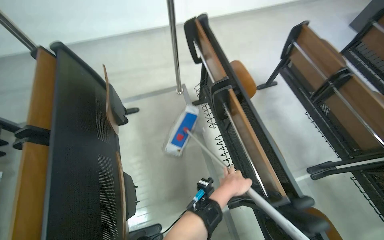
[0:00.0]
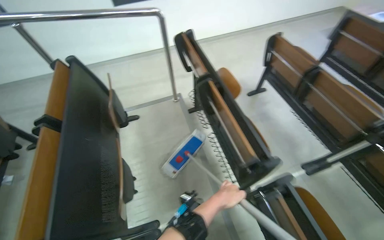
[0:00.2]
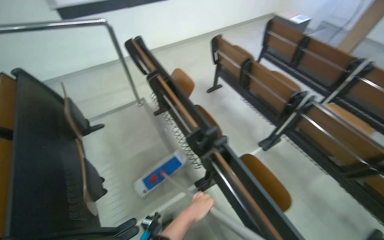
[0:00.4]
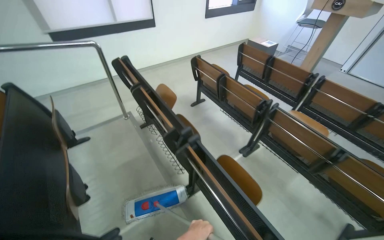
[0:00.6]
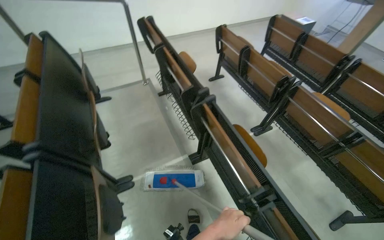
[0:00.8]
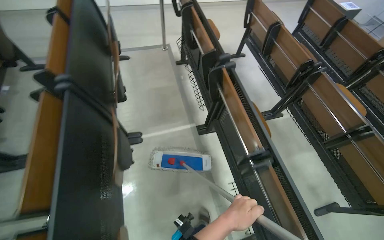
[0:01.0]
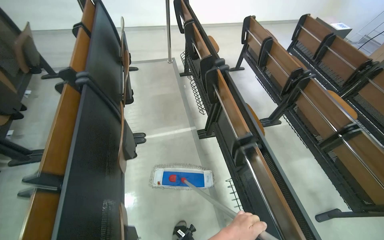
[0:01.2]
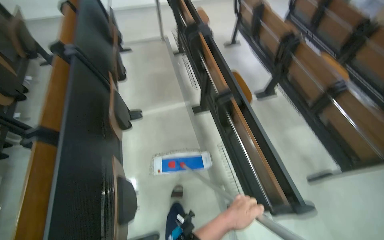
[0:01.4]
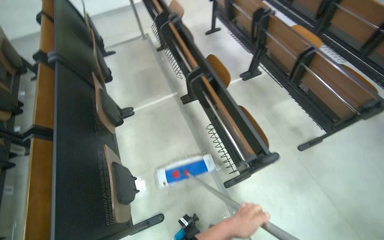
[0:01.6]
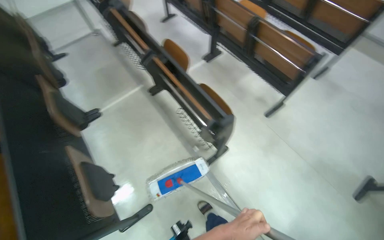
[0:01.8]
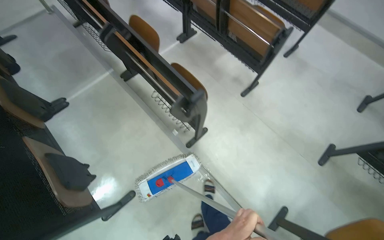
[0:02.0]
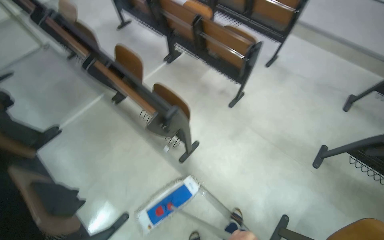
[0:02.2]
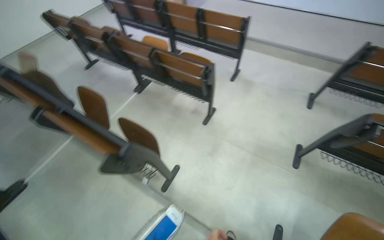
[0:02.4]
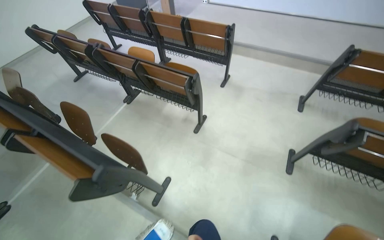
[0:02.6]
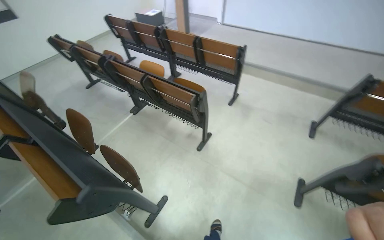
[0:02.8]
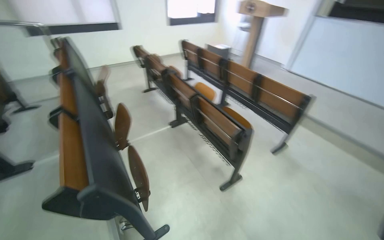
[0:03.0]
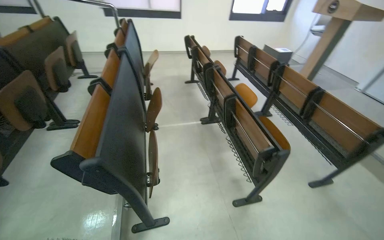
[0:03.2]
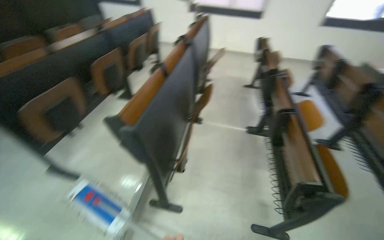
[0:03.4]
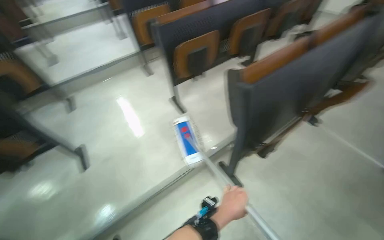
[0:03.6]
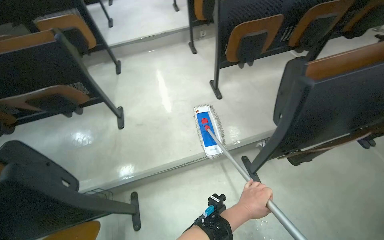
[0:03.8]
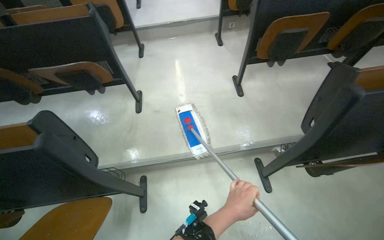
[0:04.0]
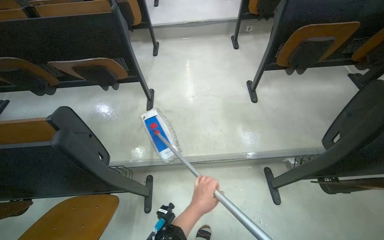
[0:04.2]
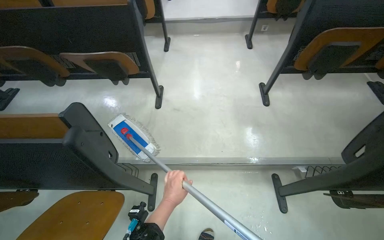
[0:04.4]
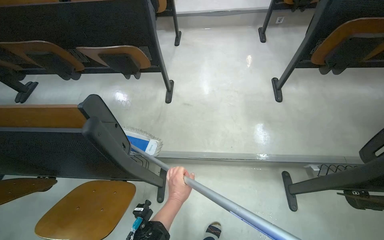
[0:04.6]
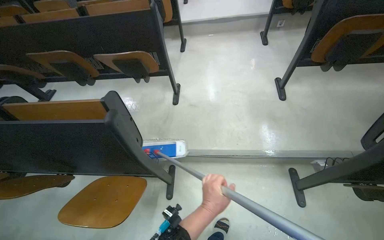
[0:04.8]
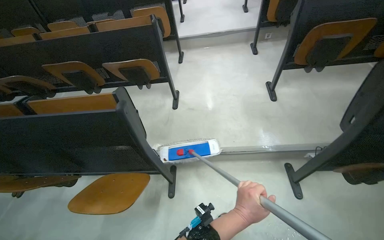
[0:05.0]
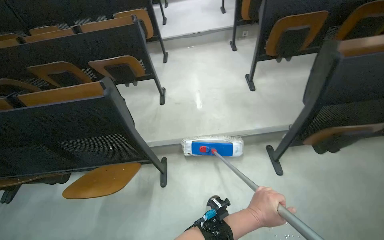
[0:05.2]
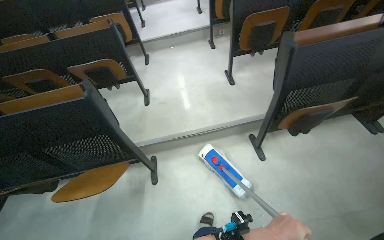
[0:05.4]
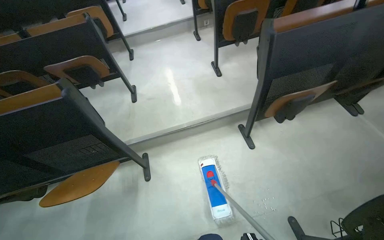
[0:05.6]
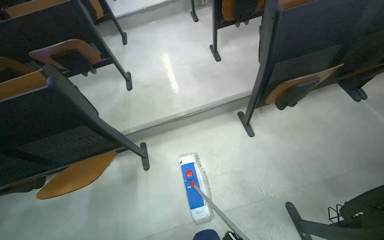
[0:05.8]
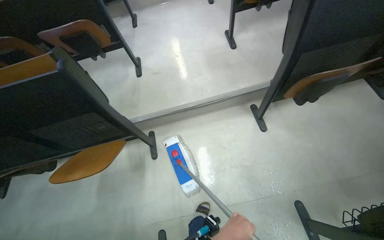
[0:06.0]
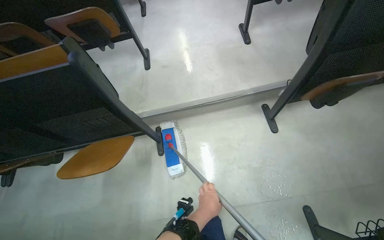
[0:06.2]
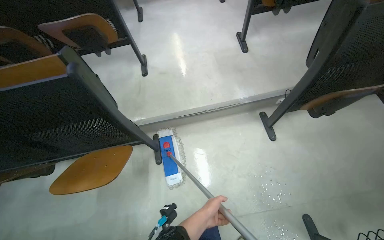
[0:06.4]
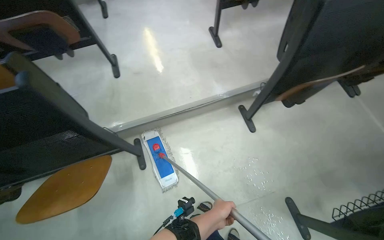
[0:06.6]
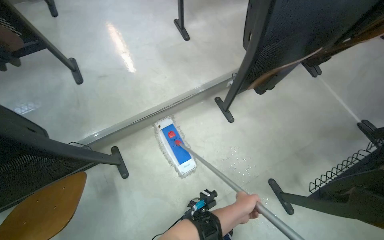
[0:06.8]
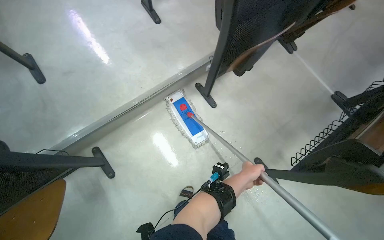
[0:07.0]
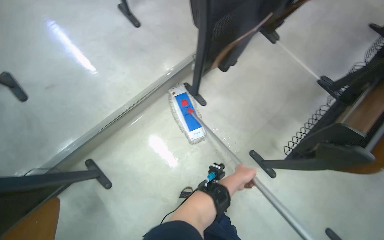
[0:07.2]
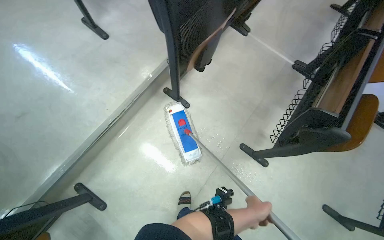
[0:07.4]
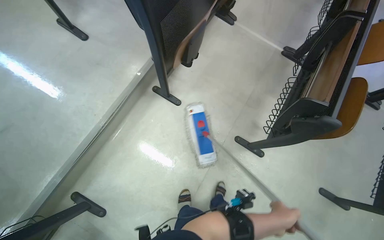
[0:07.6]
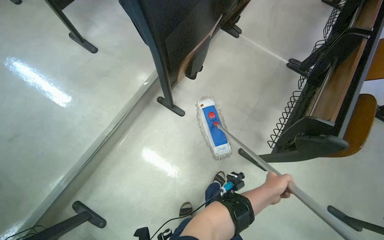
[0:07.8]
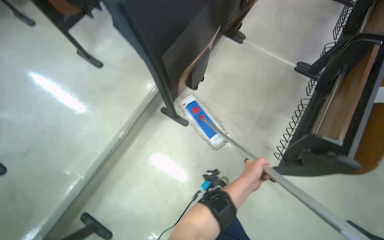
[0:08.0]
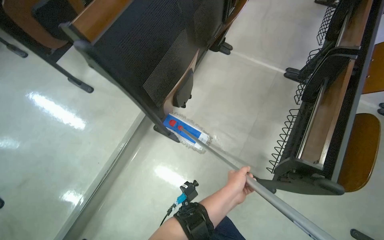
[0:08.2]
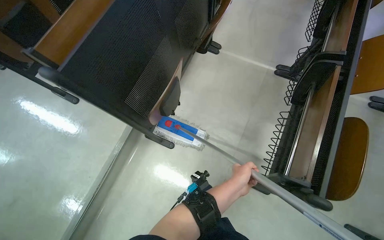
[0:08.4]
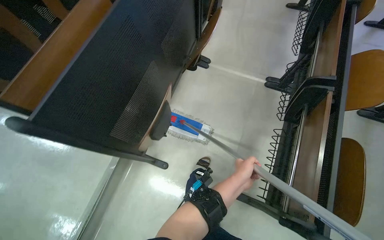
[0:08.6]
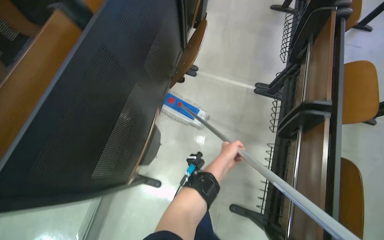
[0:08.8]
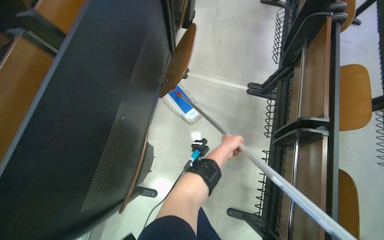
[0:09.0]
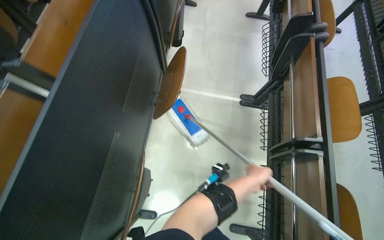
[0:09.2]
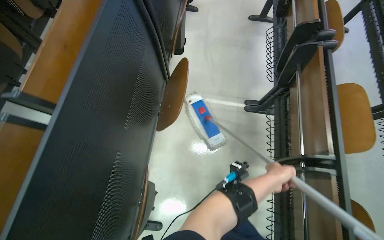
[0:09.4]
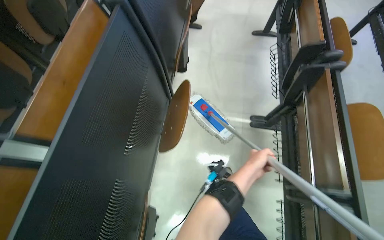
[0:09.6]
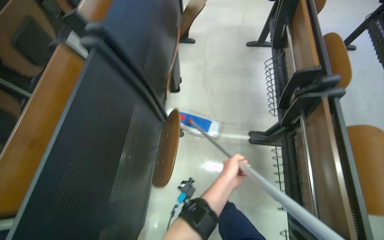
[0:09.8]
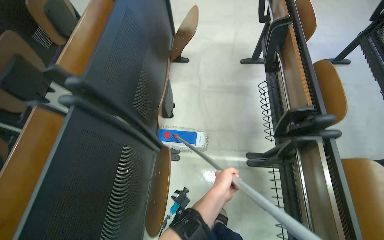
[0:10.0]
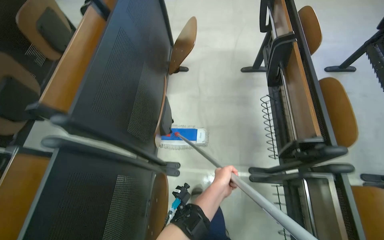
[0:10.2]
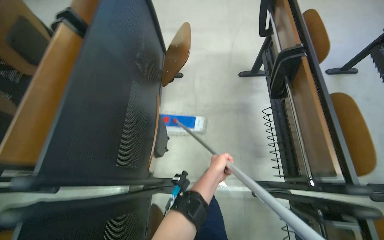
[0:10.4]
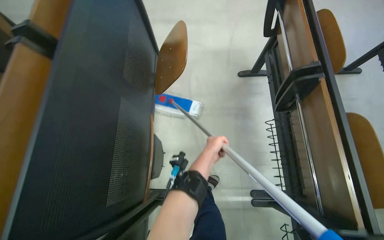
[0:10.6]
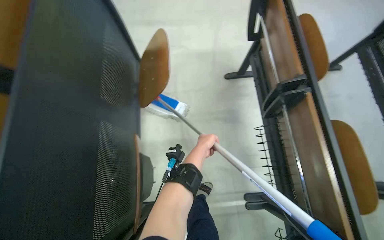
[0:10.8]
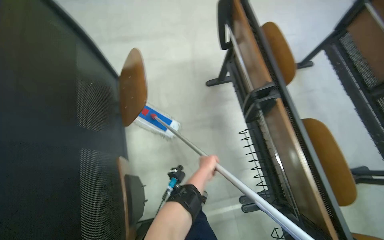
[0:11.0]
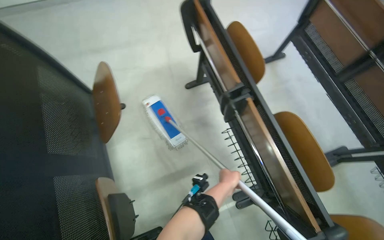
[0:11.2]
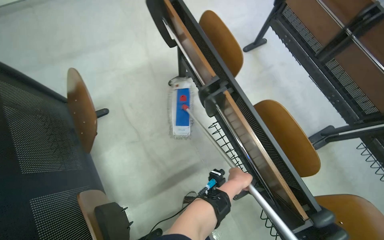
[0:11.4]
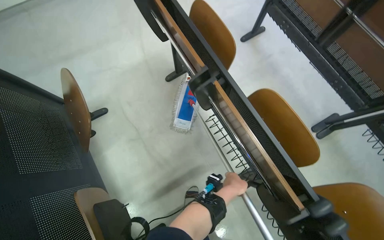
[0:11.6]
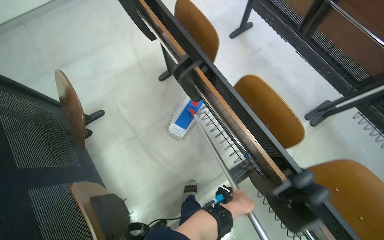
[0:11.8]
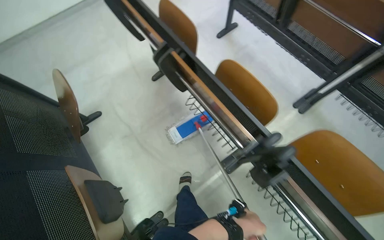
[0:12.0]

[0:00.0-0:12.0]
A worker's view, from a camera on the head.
Job: mopping floor.
The whole recording: Mopping lecture hall floor. The worker mops the floor in the lecture hall, moving the mop between rows of seats.
0:00.0 to 0:01.6: The camera is carried roughly 1.5 m.
0:01.6 to 0:03.0: The wearer moves approximately 60 cm. The view tilts about 25 degrees upward.
0:03.0 to 0:04.4: The wearer looks approximately 95 degrees further to the left.
0:04.4 to 0:06.0: The camera travels some 40 cm.
0:06.0 to 0:07.6: The head turns to the right by roughly 50 degrees. The view tilts some 15 degrees downward.
0:07.6 to 0:09.0: The wearer moves some 70 cm.
0:09.0 to 0:10.4: The camera is carried some 80 cm.
0:10.4 to 0:12.0: The wearer's head swings about 40 degrees to the right.

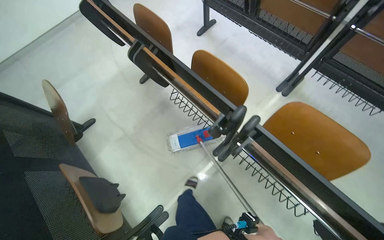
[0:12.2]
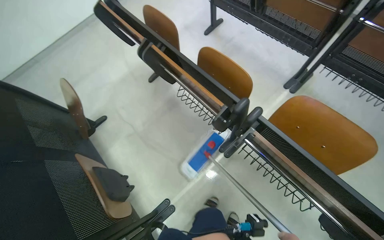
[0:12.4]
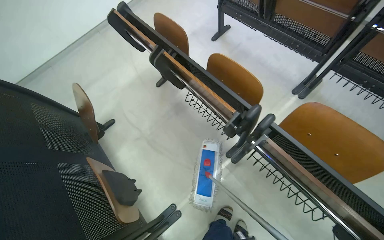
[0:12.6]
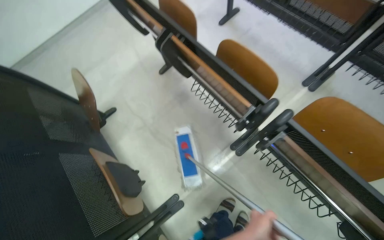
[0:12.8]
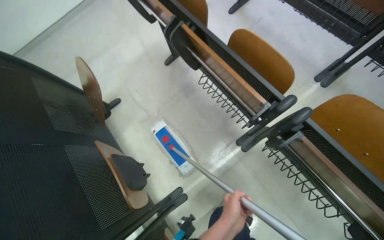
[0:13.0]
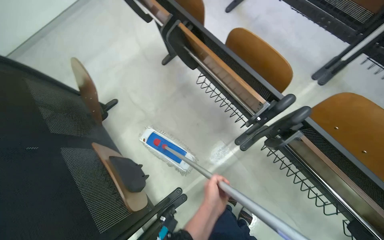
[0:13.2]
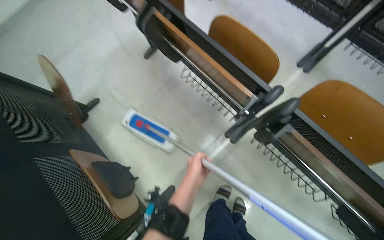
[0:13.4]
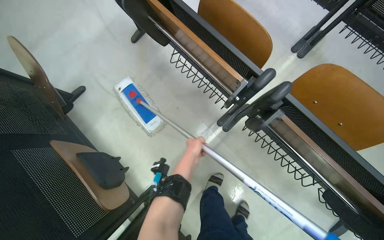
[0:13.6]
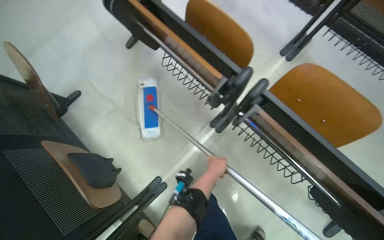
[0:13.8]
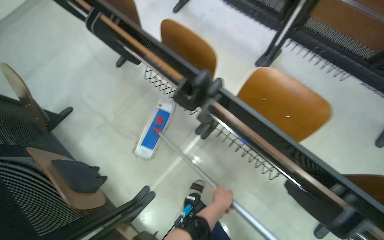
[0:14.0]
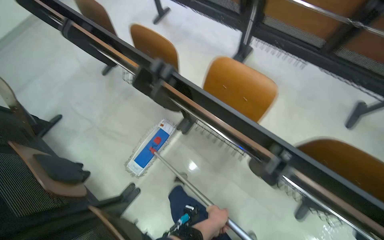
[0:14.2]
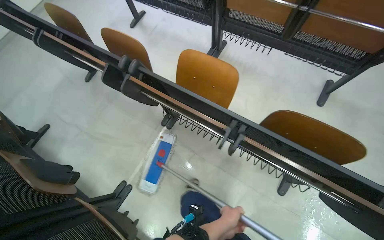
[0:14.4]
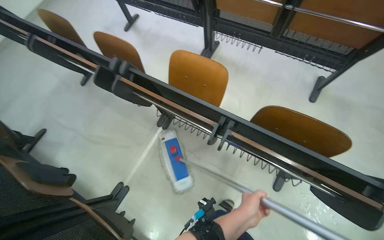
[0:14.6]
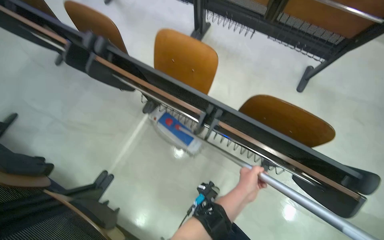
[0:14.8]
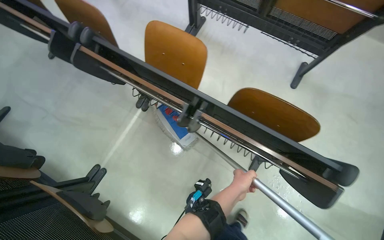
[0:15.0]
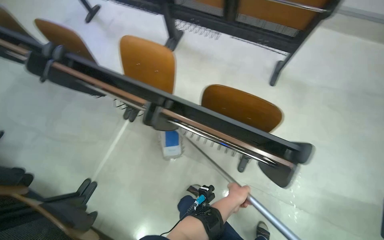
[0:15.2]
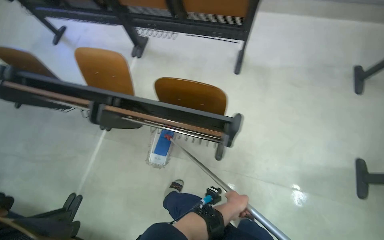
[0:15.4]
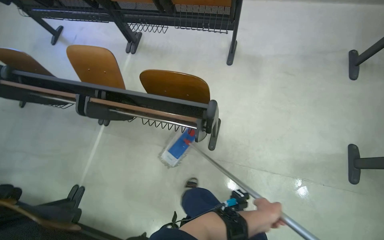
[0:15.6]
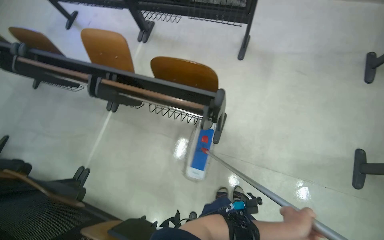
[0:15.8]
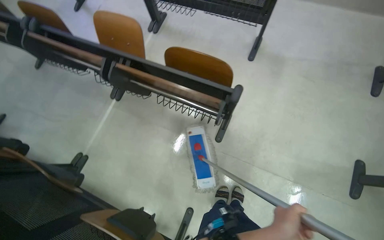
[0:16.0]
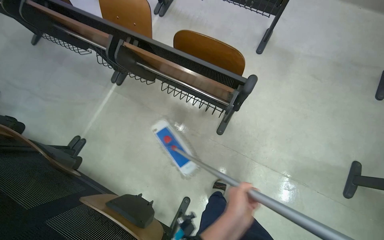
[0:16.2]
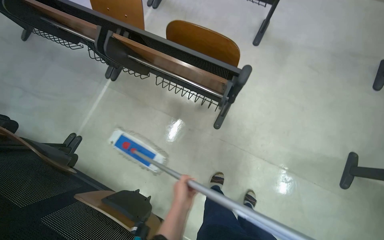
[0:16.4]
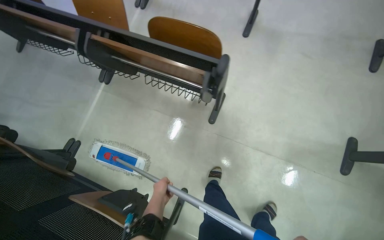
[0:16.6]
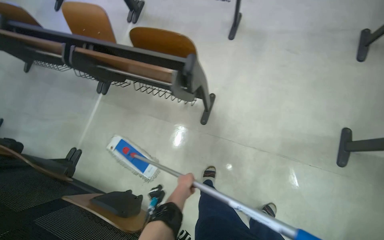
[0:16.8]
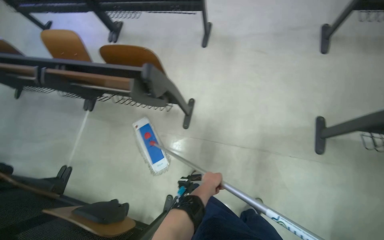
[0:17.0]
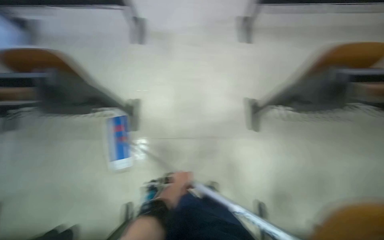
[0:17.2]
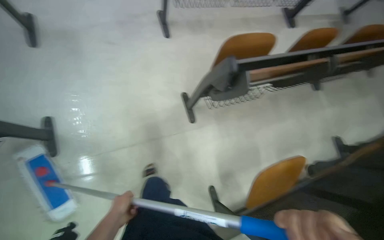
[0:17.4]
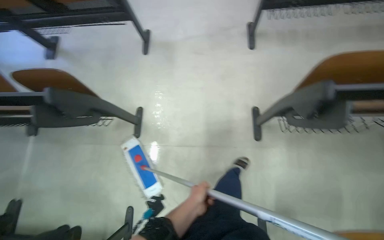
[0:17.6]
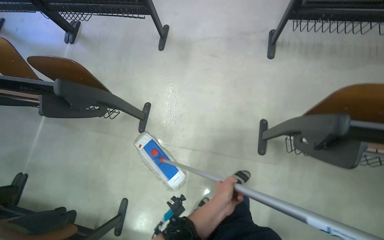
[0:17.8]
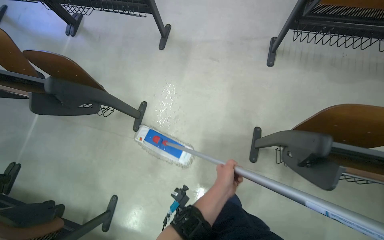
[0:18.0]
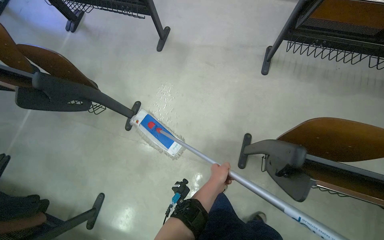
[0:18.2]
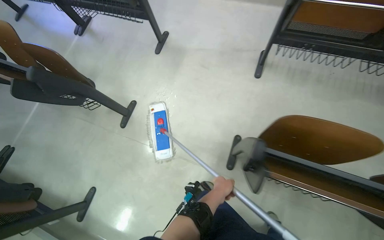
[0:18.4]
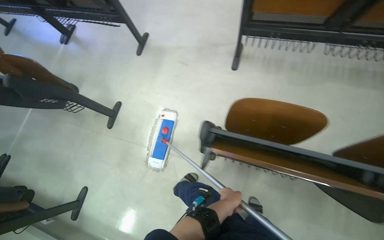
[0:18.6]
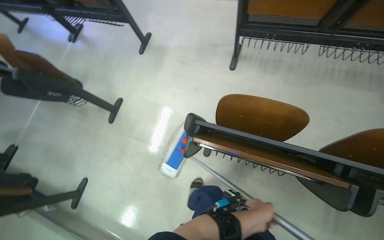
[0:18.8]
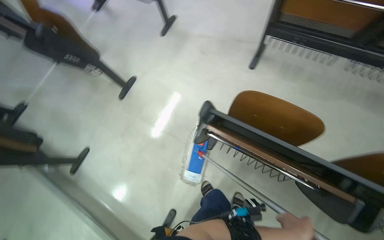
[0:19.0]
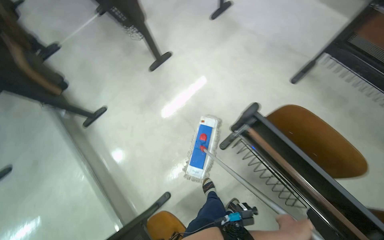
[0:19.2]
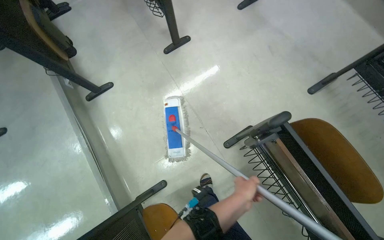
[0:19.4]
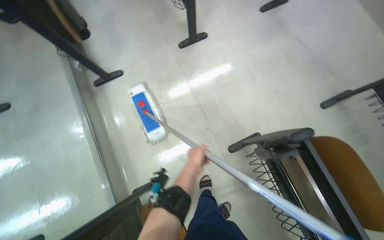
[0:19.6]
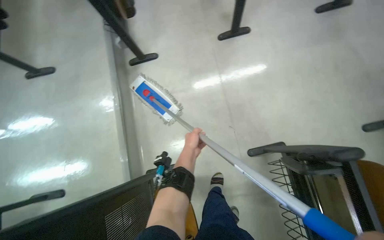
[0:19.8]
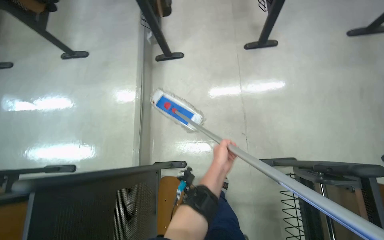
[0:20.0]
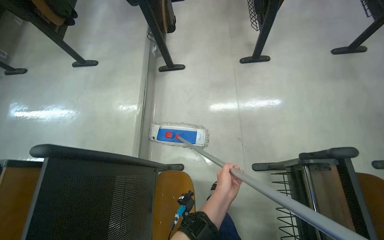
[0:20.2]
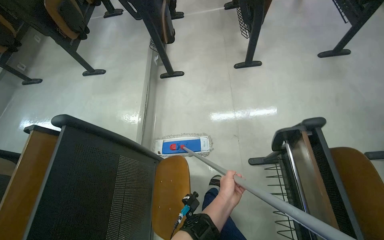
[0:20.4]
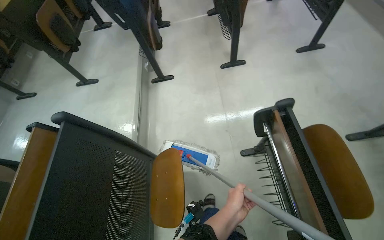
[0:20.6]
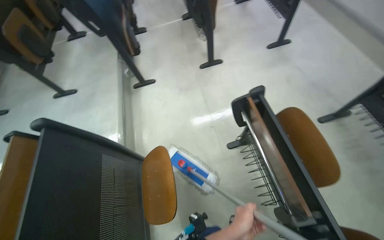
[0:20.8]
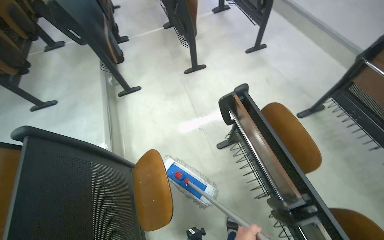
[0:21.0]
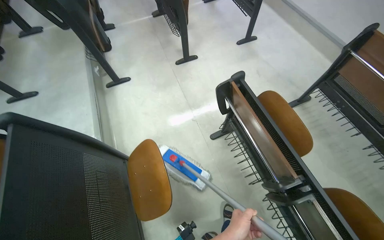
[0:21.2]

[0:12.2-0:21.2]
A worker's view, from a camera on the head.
Job: mopping floor.
The whole recording: Mopping lecture hall floor. The worker mops the floor in the lecture hall, moving the mop between rows of seats.
0:13.8 to 0:15.2: The wearer moves to the right, about 80 cm.
0:16.6 to 0:18.2: The camera is carried to the right, roughly 50 cm.
0:18.2 to 0:19.8: The head rotates roughly 60 degrees to the left.
0:19.8 to 0:21.2: The camera is carried roughly 60 cm. The camera pitches upward, by about 15 degrees.
